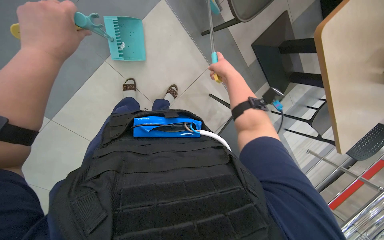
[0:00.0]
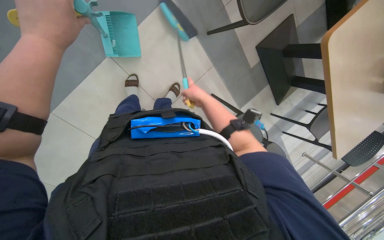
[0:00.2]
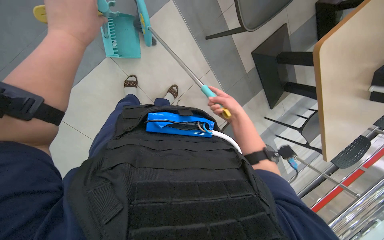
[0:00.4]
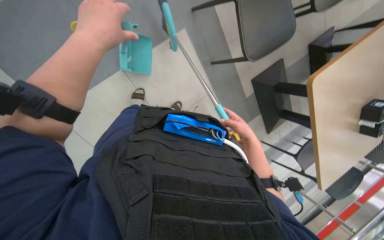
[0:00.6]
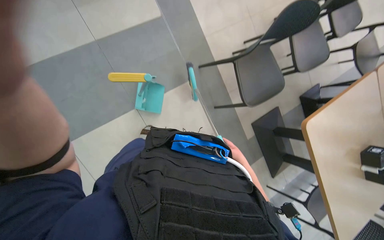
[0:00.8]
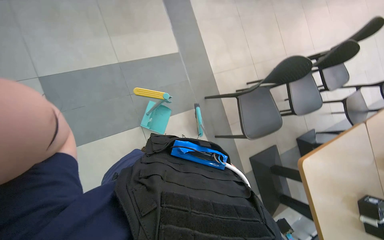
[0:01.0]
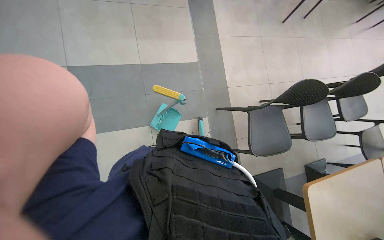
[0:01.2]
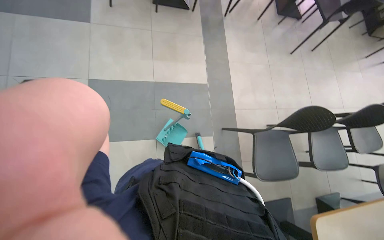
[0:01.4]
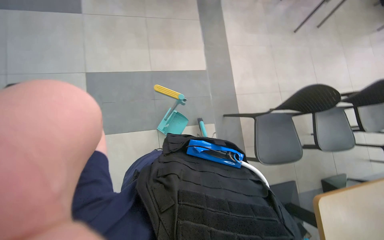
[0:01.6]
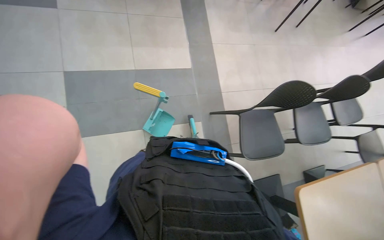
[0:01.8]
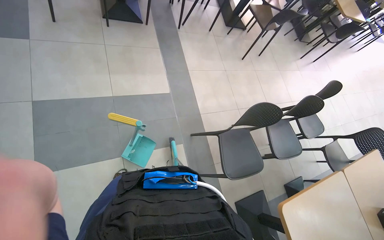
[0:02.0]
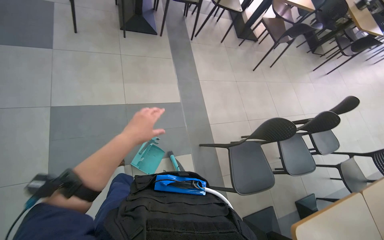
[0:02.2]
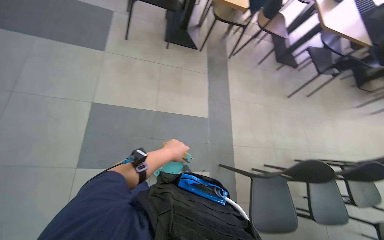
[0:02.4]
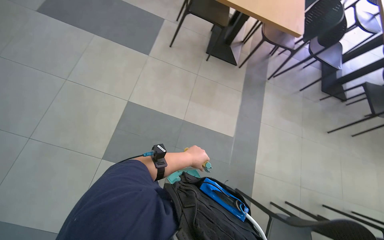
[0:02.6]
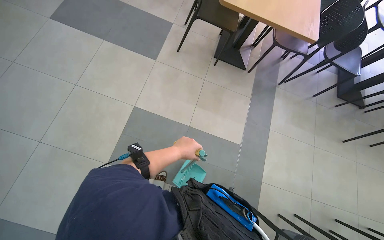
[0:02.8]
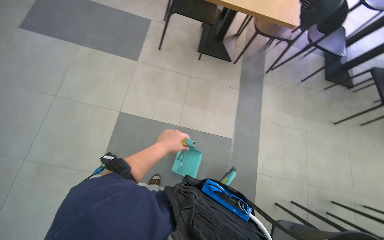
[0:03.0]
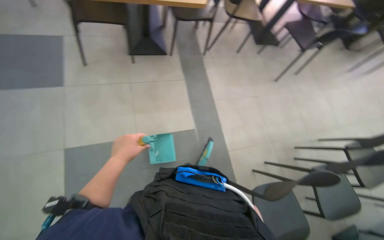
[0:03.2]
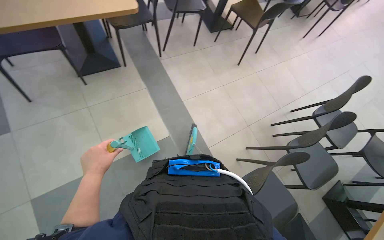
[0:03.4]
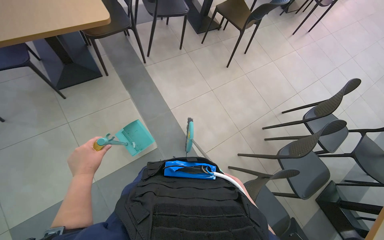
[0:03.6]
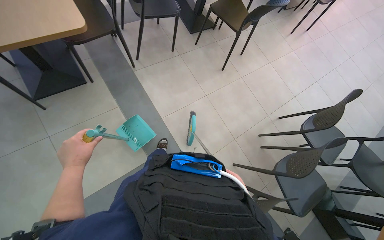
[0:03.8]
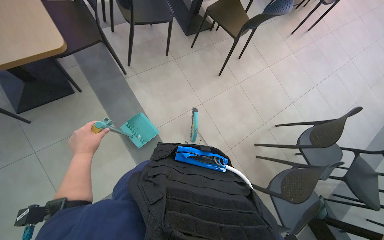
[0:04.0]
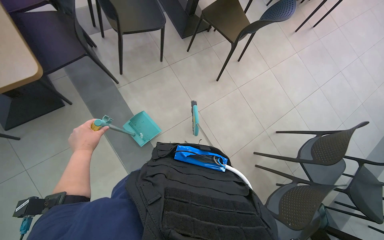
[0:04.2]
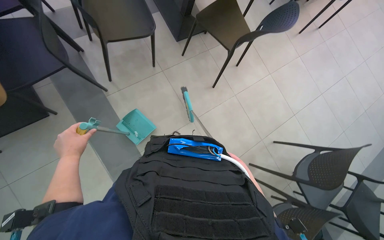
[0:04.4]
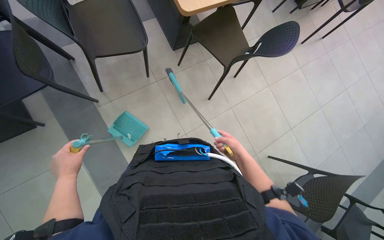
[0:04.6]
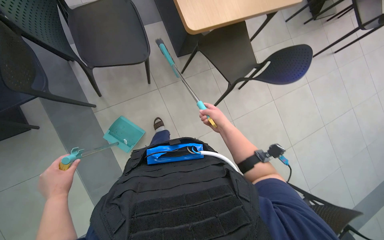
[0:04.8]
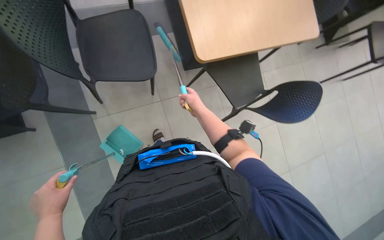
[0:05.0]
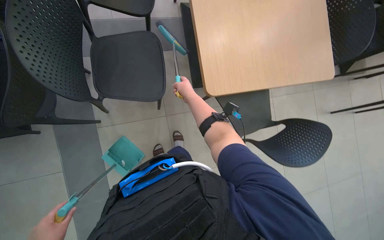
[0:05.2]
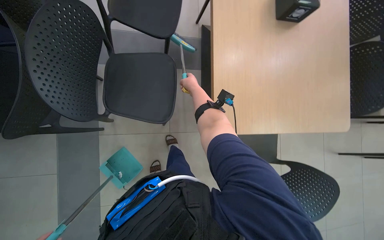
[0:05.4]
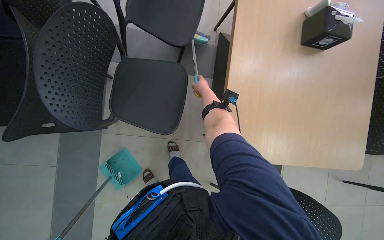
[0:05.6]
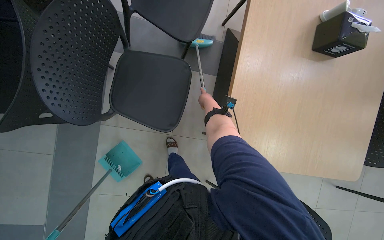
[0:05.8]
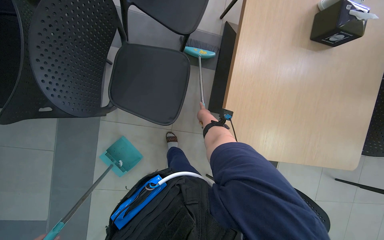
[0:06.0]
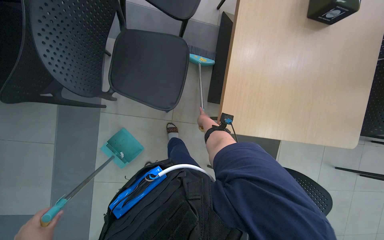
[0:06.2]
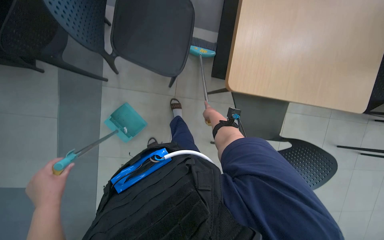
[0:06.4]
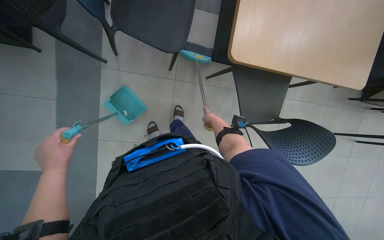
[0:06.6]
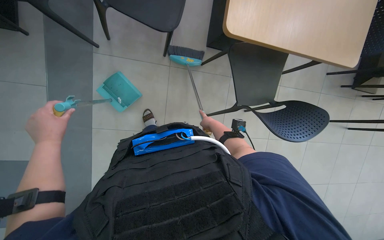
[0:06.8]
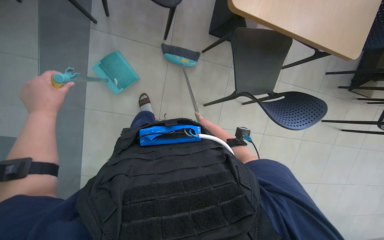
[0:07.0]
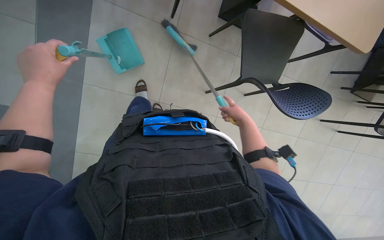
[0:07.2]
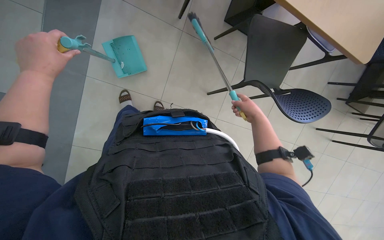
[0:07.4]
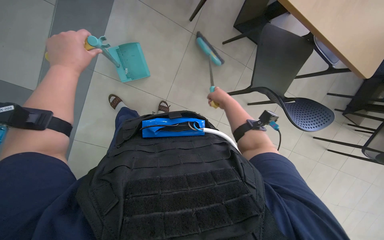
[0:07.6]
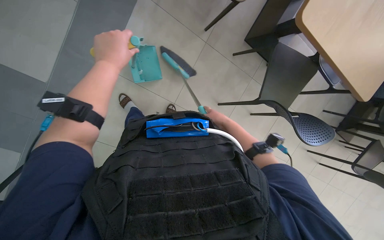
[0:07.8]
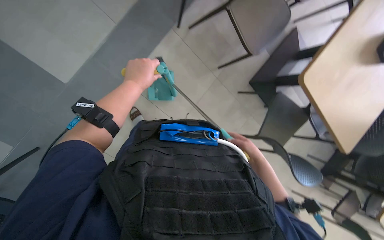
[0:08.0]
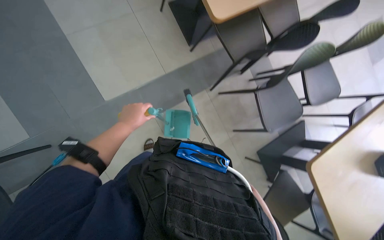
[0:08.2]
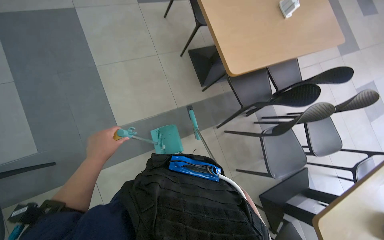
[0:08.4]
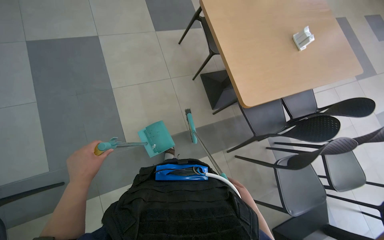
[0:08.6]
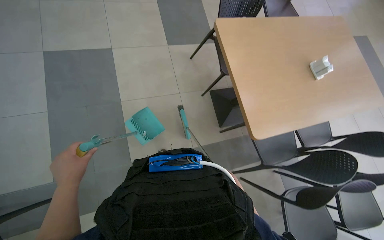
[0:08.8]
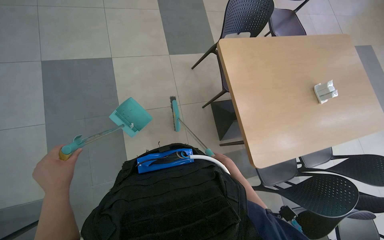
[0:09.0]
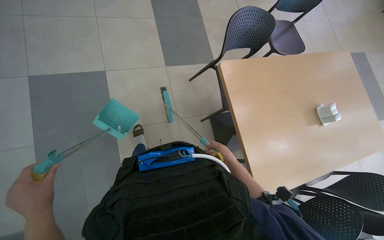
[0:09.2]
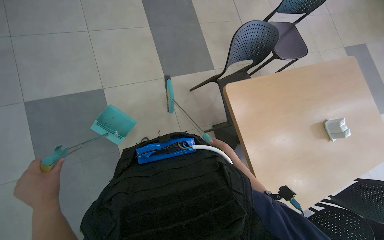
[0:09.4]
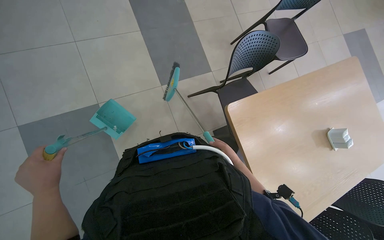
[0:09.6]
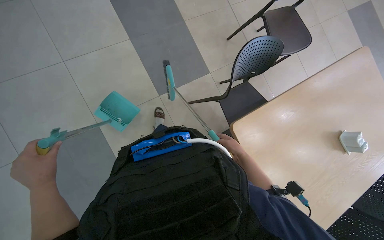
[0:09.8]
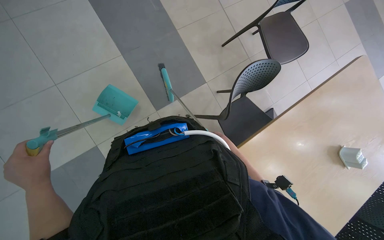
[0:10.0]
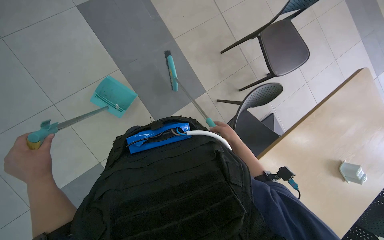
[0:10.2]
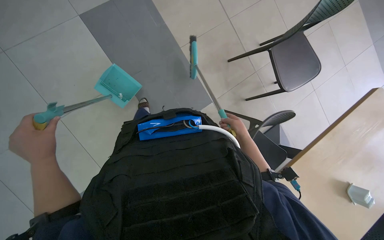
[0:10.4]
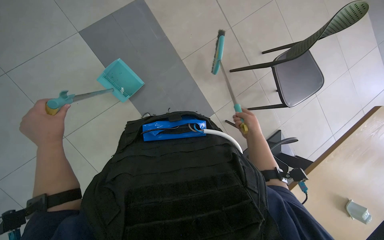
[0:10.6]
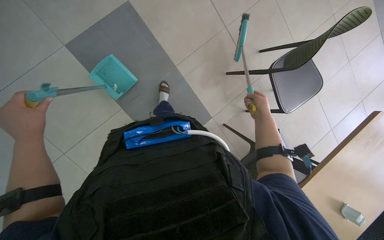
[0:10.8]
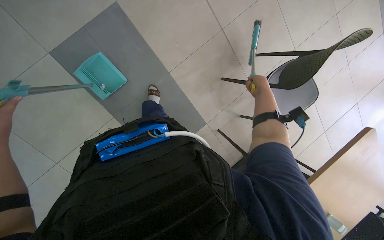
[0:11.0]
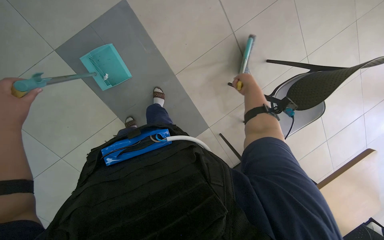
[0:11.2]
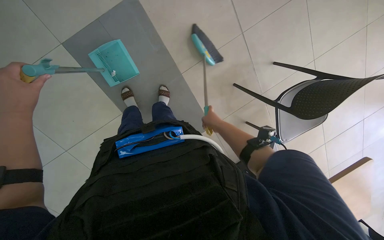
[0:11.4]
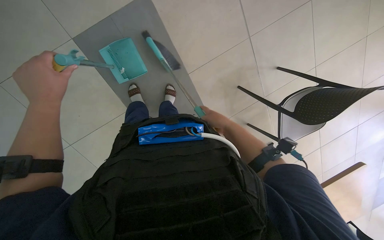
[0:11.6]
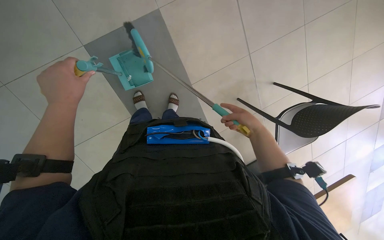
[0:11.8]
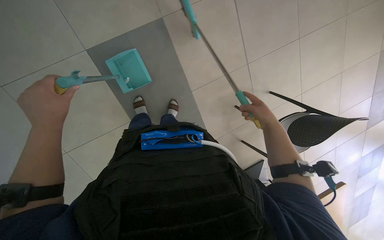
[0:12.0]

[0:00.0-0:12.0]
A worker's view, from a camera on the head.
Job: sweeping floor.
The whole recording: Sweeping cafeteria floor. The worker sweeps the cafeteria floor with a squeegee and dustpan, then disposes of the collected debris.
0:00.0 to 0:01.6: The view tilts roughly 40 degrees upward. Everything in view rotates roughly 30 degrees clockwise.
0:01.6 to 0:03.0: The camera pitches upward, by about 15 degrees.
0:03.0 to 0:04.4: The head travels roughly 1.5 m. The wearer's head swings roughly 45 degrees to the right. The view tips downward by approximately 15 degrees.
0:04.4 to 0:06.0: The head travels about 70 cm. Everything in view rotates approximately 40 degrees clockwise.
0:06.0 to 0:07.6: The wearer looks roughly 20 degrees further downward.
0:07.6 to 0:09.0: The camera travels some 60 cm. The view tilts about 35 degrees upward. The scene turns approximately 40 degrees clockwise in the picture.
0:09.0 to 0:10.4: The wearer moves some 70 cm.
0:10.4 to 0:12.0: The right hand moves left and right over approximately 20 cm, changing direction 2 times.

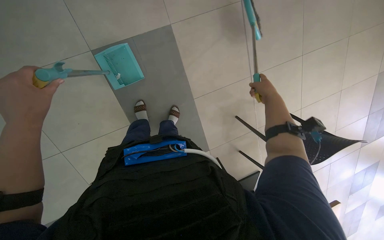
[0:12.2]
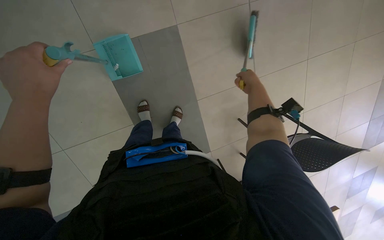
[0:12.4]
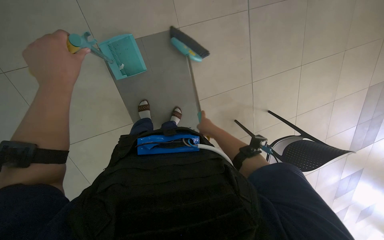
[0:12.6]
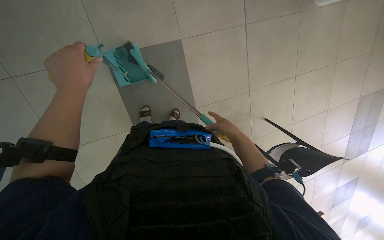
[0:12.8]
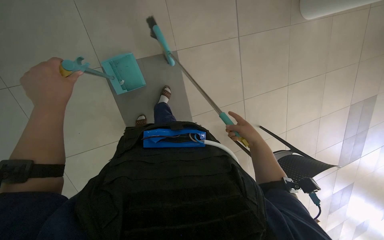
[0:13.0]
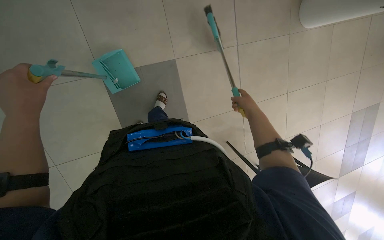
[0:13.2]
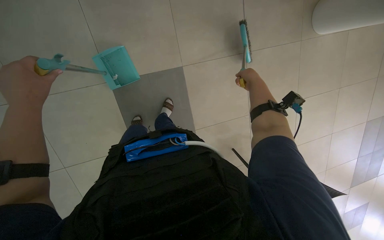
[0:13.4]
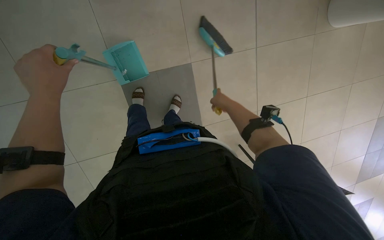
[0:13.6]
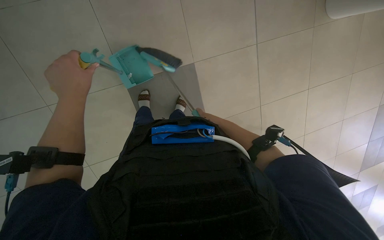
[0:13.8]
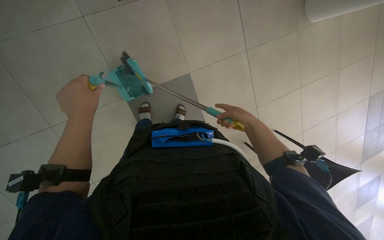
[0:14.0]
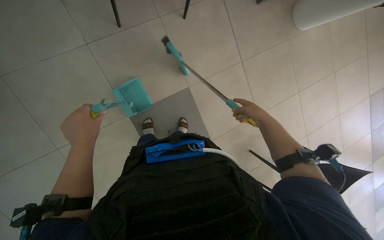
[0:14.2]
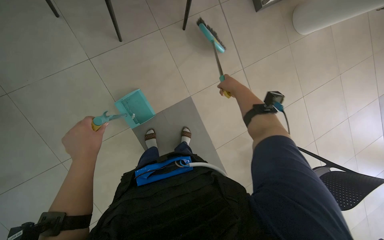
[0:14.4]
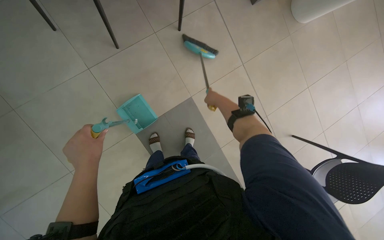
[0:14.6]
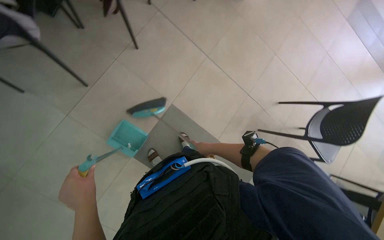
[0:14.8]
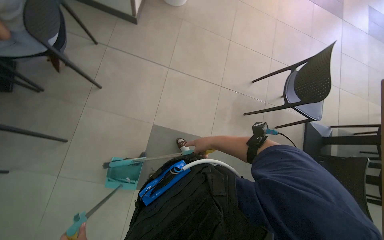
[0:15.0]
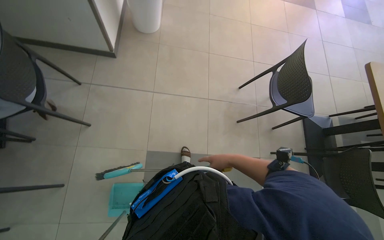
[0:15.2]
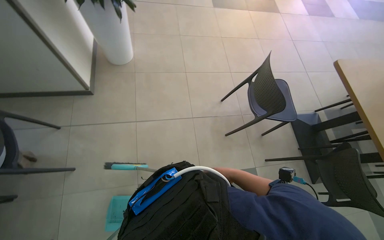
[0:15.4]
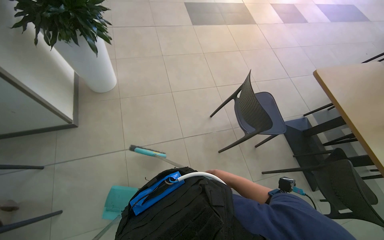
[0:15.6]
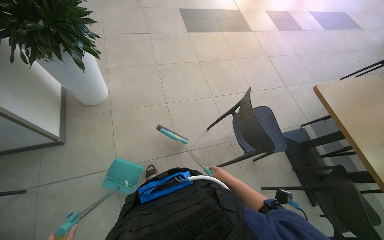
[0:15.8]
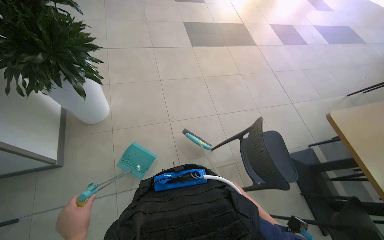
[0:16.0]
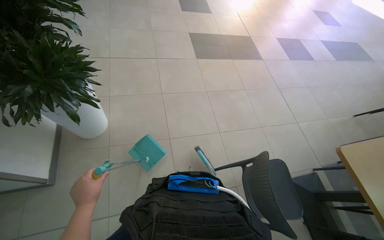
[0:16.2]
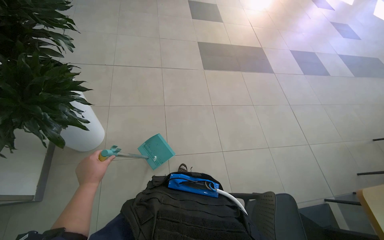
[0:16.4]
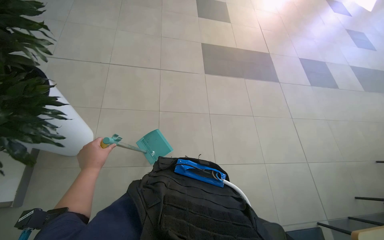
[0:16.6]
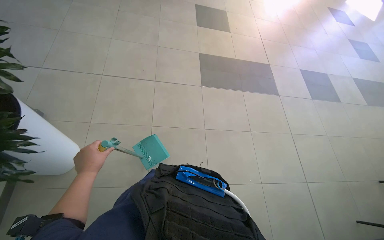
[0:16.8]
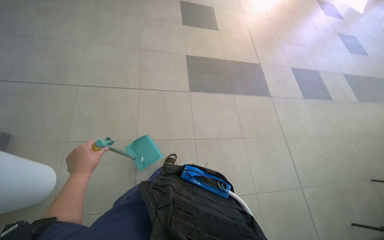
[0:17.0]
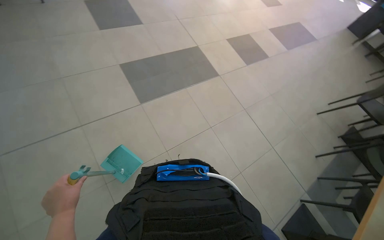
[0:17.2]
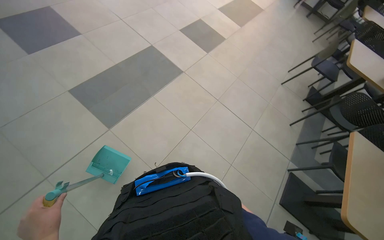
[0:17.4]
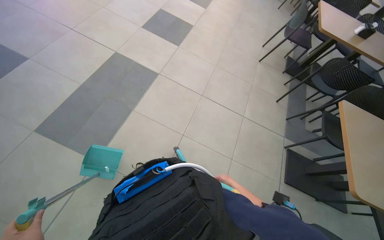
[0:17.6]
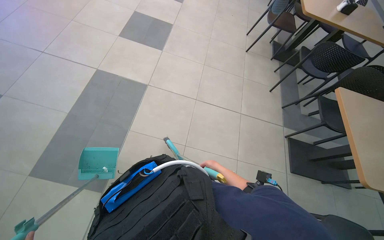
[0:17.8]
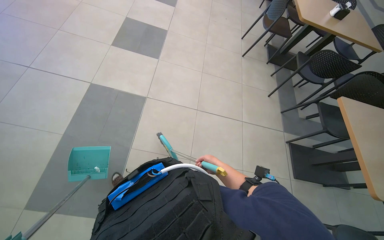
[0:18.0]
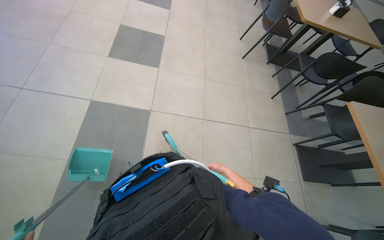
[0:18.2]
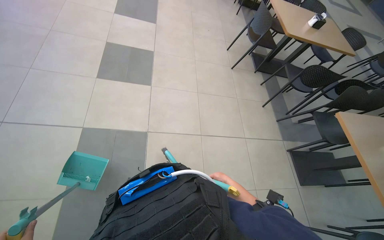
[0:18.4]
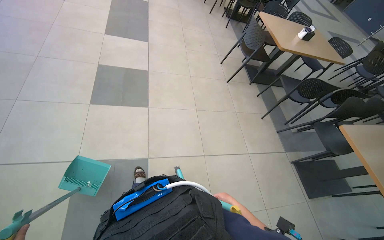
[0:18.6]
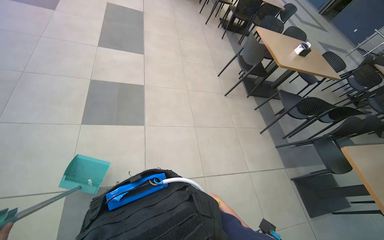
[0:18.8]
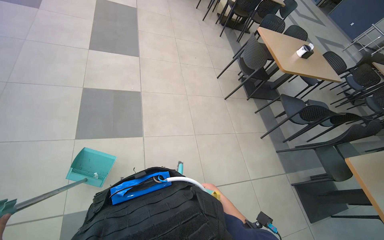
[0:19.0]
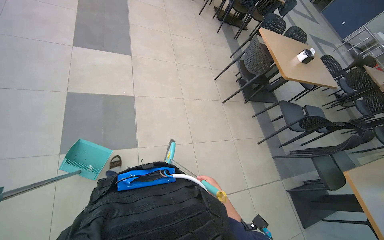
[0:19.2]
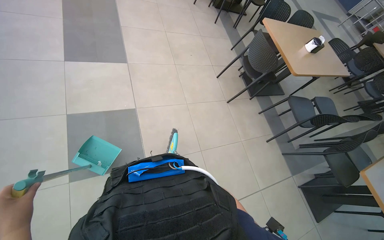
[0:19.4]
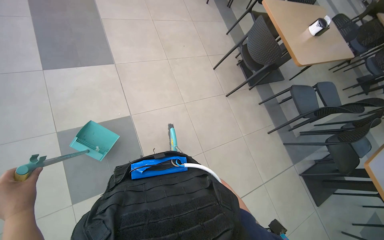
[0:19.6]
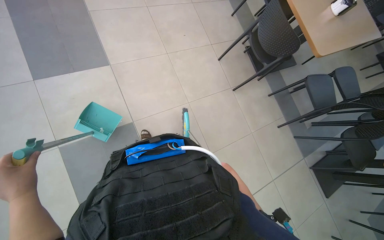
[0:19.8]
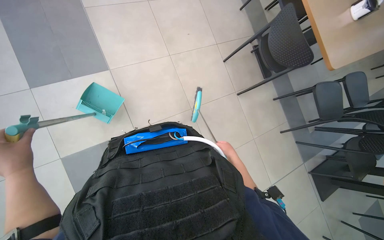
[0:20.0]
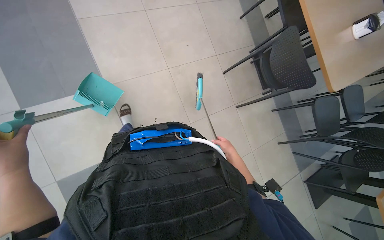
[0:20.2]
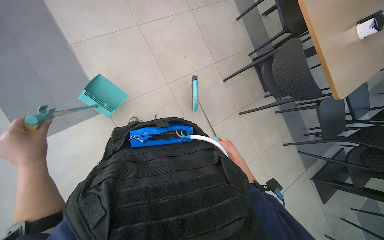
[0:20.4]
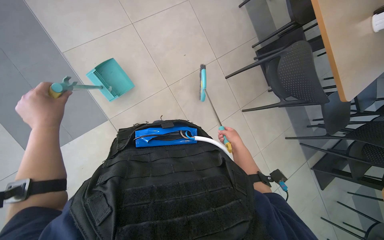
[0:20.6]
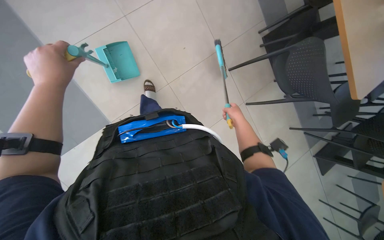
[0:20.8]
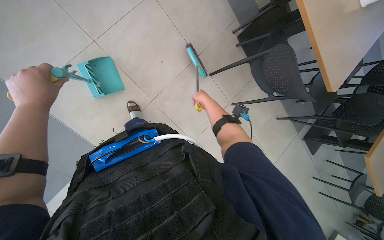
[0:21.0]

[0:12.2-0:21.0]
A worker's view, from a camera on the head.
Job: sweeping floor.
The whole recording: Sweeping cafeteria floor. The worker sweeps the cafeteria floor with a squeegee and dustpan, then disposes of the collected debris.
0:12.2 to 0:13.6: The right hand moves up and down the picture over about 20 cm, changing direction 2 times.
0:13.6 to 0:15.2: The camera pitches upward, by some 10 degrees. Everything in view rotates roughly 70 degrees counterclockwise.
0:15.2 to 0:16.6: The head travels about 1 m.
0:18.0 to 0:19.6: The camera is carried roughly 1.5 m. The head rotates about 30 degrees to the right. The view tips downward by roughly 15 degrees.
0:19.6 to 0:21.0: The view tips downward by some 15 degrees. The two hands go about 60 cm up the picture.
